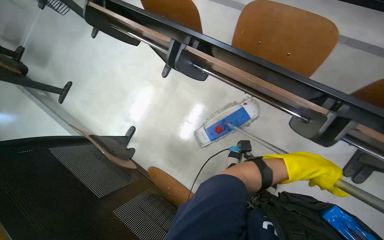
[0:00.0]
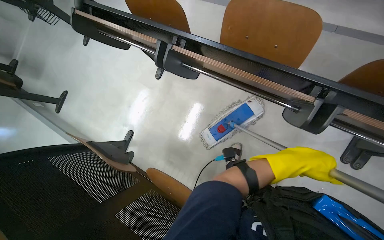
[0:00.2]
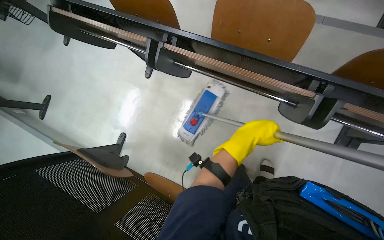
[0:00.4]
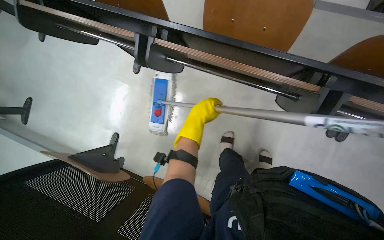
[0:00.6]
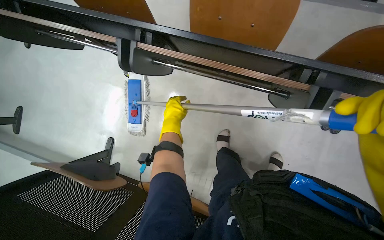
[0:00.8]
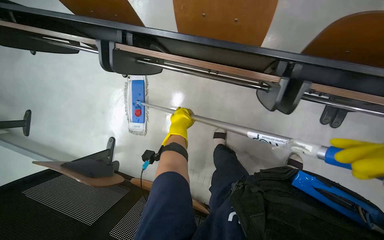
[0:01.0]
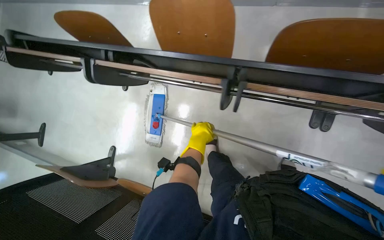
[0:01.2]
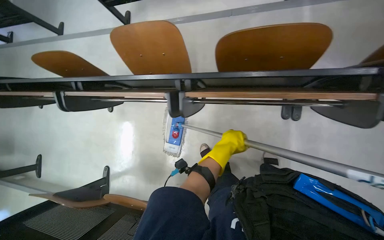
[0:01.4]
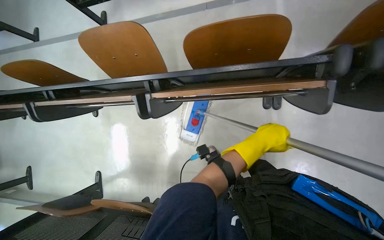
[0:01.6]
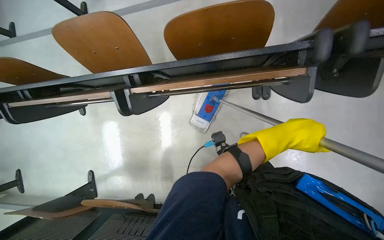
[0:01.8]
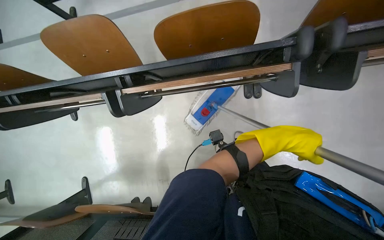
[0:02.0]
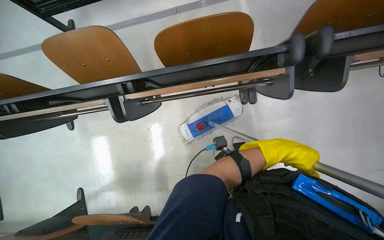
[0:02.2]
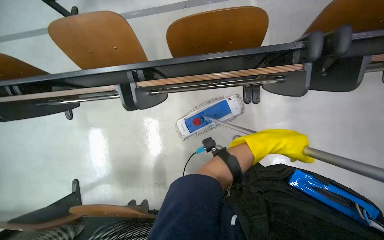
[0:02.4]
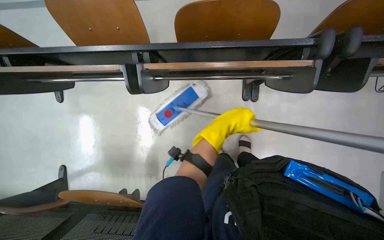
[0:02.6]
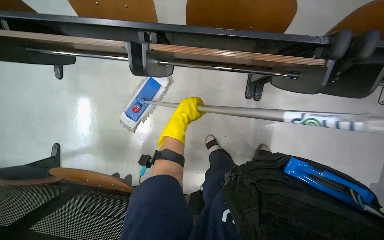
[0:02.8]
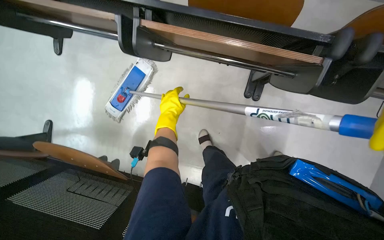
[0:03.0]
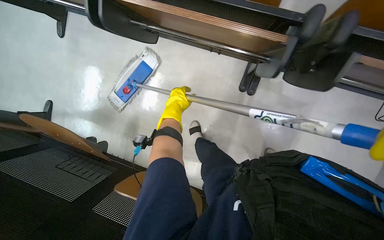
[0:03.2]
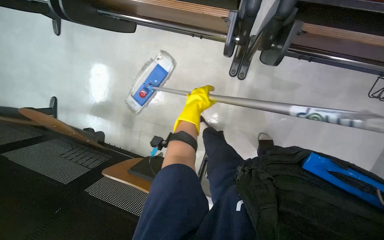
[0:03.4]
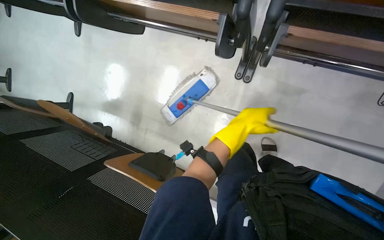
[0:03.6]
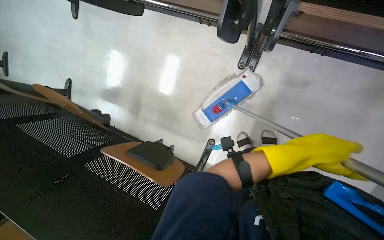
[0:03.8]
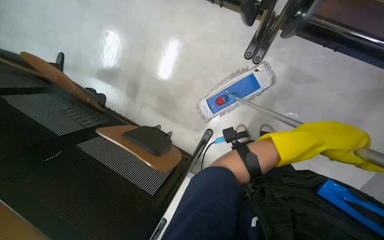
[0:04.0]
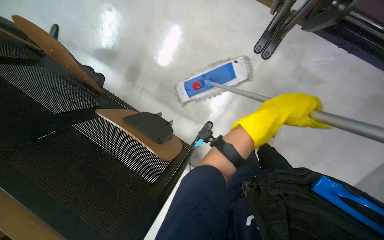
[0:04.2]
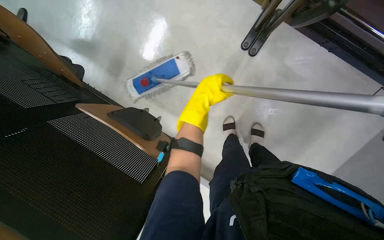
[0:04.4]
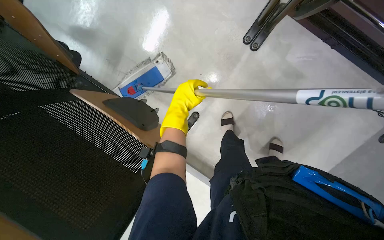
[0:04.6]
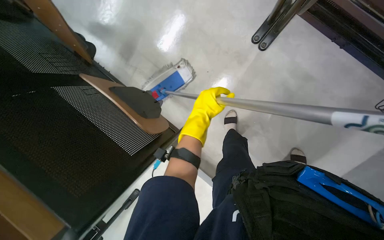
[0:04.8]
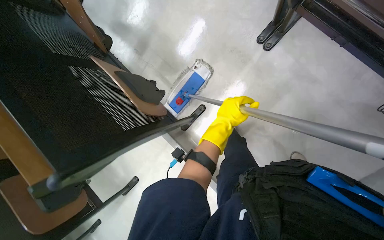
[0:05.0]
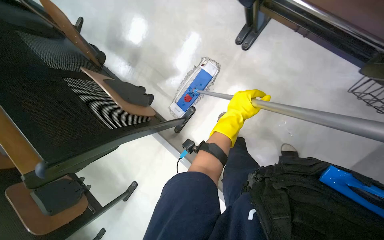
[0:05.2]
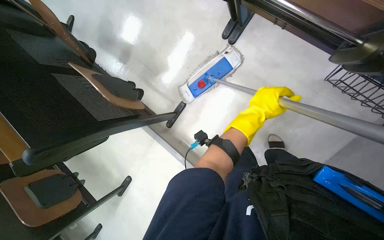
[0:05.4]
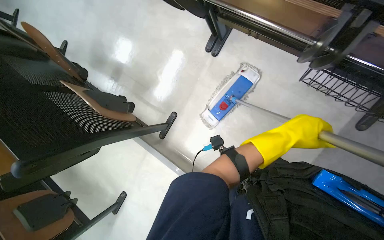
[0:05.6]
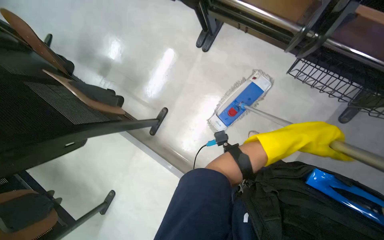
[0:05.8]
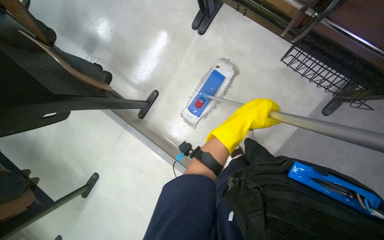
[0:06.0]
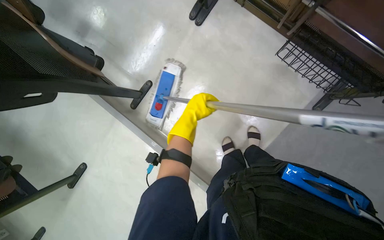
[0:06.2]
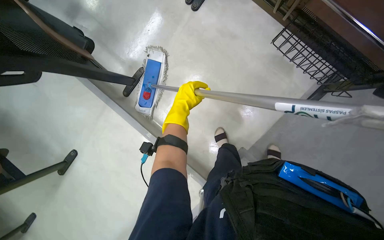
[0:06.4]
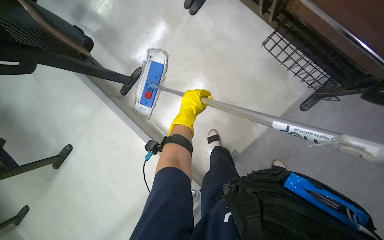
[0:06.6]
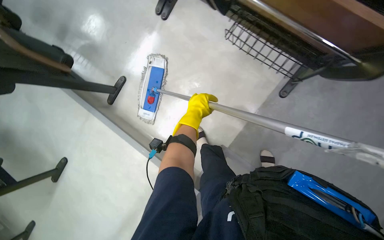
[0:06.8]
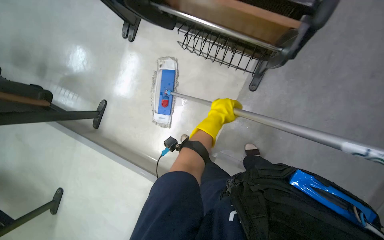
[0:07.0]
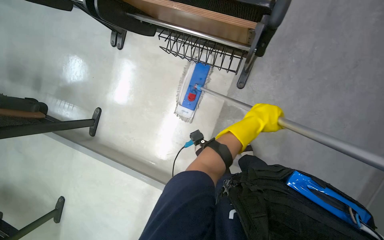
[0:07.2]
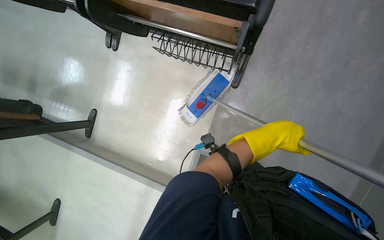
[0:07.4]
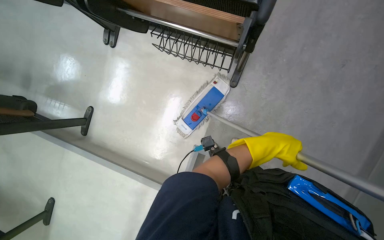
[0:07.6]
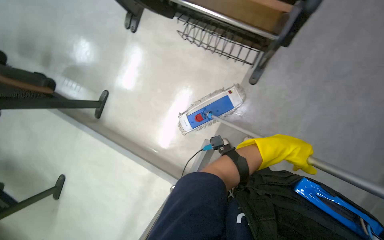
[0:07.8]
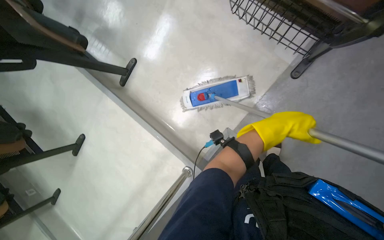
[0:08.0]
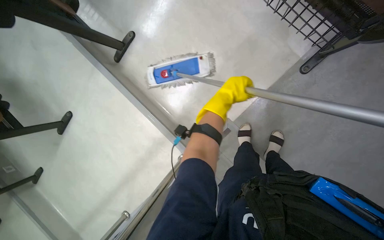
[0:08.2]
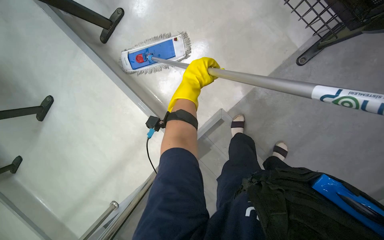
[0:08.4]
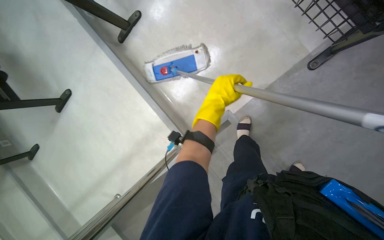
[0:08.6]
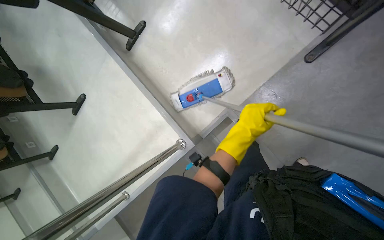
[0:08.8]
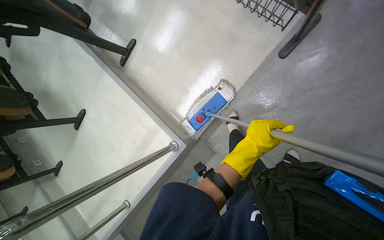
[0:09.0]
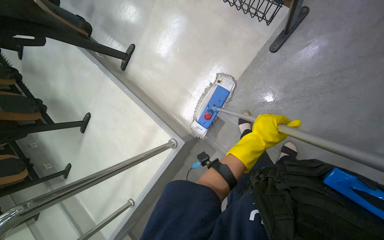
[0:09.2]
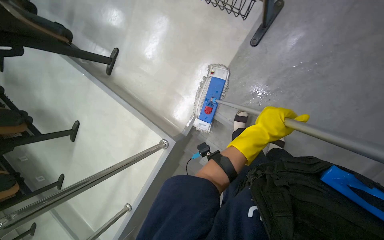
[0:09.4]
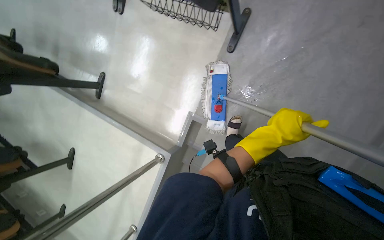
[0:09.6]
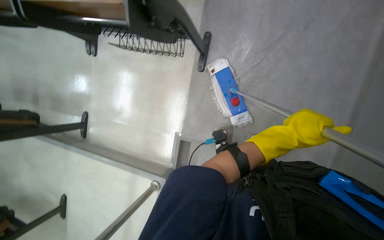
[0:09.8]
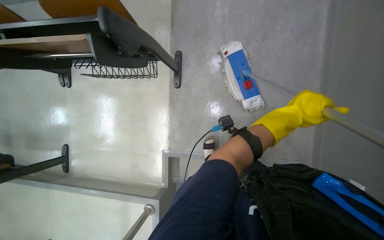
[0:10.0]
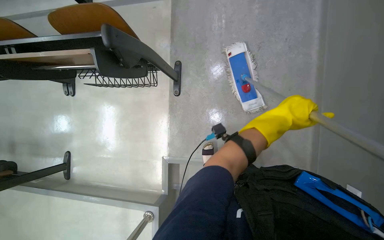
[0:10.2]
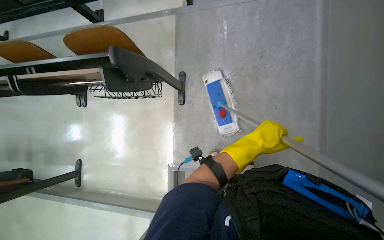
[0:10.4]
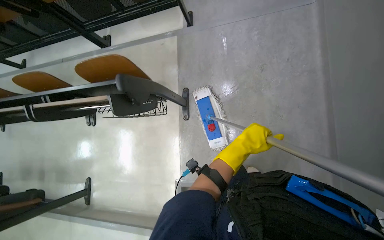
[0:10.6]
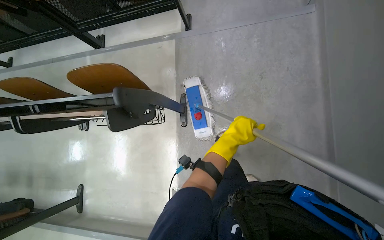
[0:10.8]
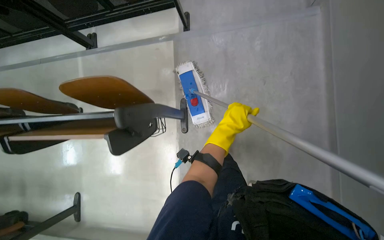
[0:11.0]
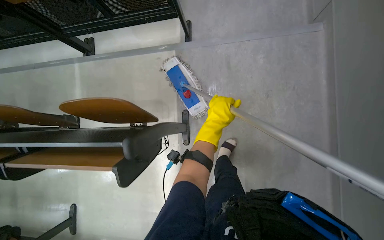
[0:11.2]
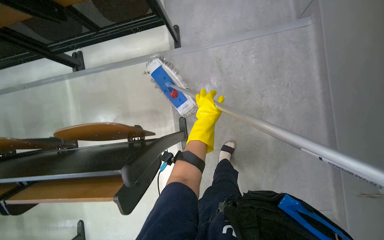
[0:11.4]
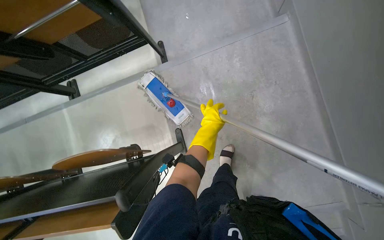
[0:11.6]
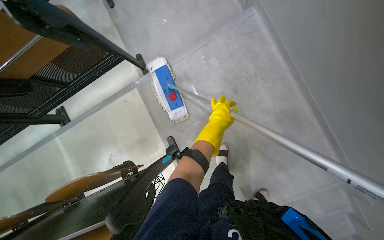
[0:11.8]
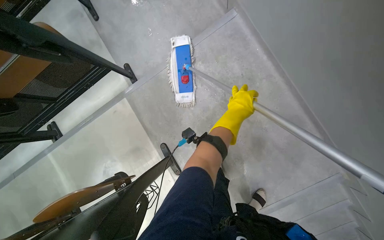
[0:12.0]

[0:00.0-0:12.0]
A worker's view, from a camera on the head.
Job: mopping floor.
The whole recording: Mopping lecture hall floor. The worker mops the floor of the lecture hall, moving chairs and re-wetting the mop as needed.
0:00.0 to 0:01.6: The head travels to the right, some 50 cm. The scene rotates counterclockwise by some 30 degrees.
0:01.6 to 0:03.0: The left hand heads to the left and farther from the camera, covering roughly 25 cm.
0:04.4 to 0:06.0: The wearer moves about 50 cm.
0:06.0 to 0:07.6: The camera is carried about 60 cm.
0:09.0 to 0:10.4: The wearer looks about 20 degrees further upward. The scene rotates counterclockwise by roughly 40 degrees. The left hand reaches approximately 40 cm to the right, then returns.
0:10.4 to 0:12.0: The camera is carried some 40 cm. Everything in view rotates about 30 degrees counterclockwise.

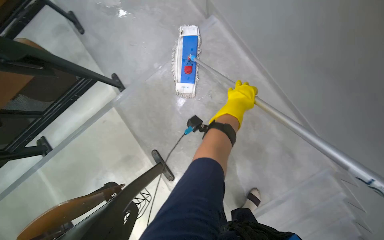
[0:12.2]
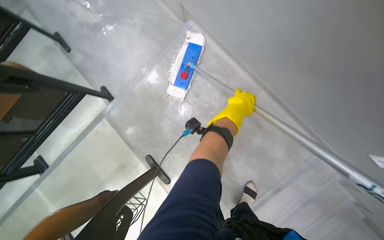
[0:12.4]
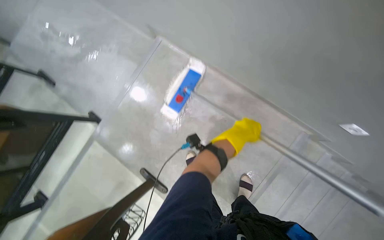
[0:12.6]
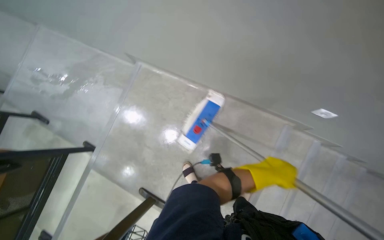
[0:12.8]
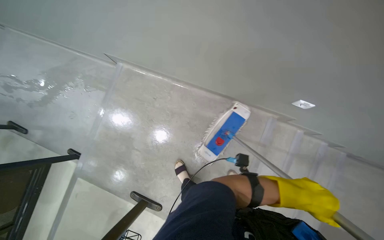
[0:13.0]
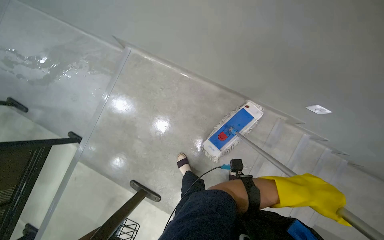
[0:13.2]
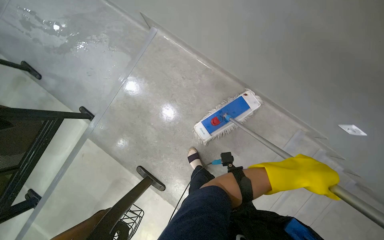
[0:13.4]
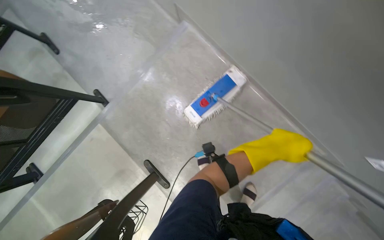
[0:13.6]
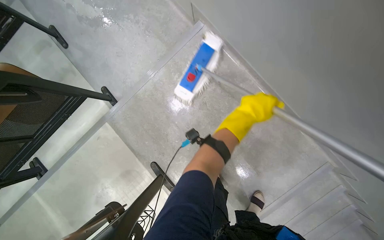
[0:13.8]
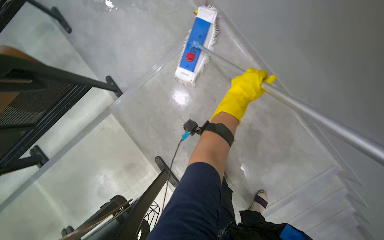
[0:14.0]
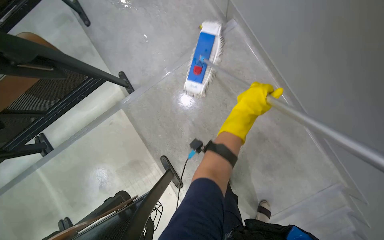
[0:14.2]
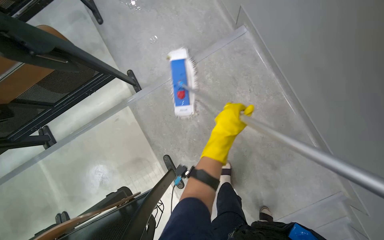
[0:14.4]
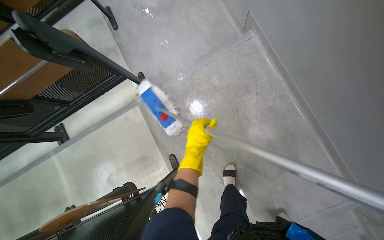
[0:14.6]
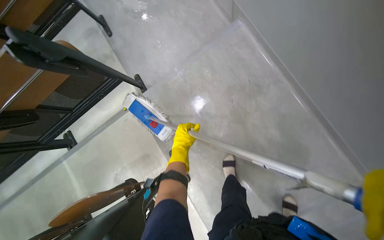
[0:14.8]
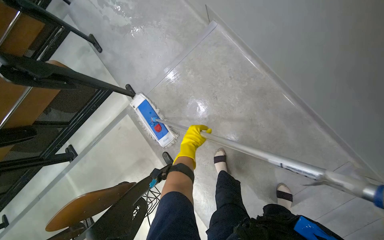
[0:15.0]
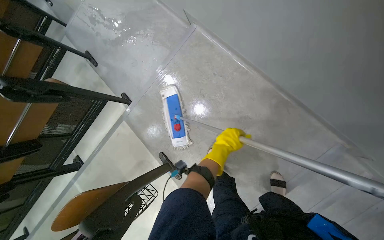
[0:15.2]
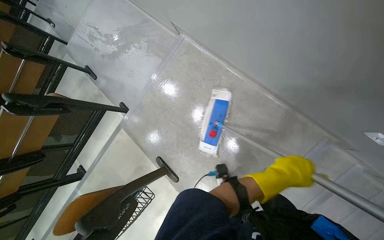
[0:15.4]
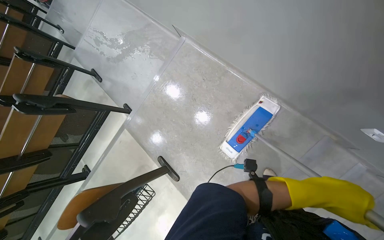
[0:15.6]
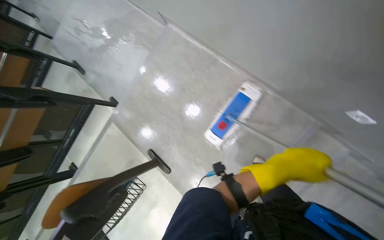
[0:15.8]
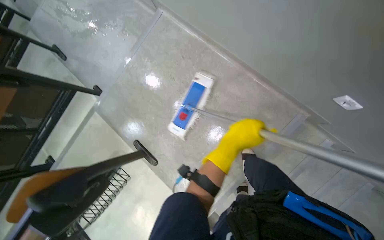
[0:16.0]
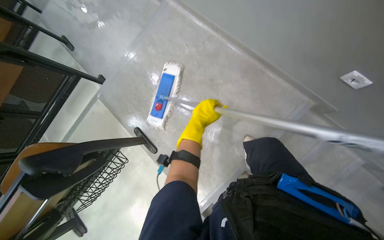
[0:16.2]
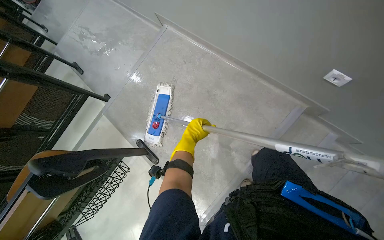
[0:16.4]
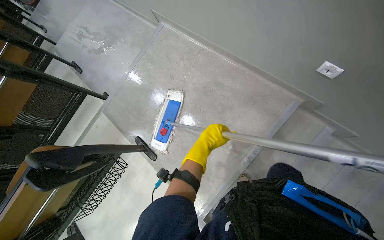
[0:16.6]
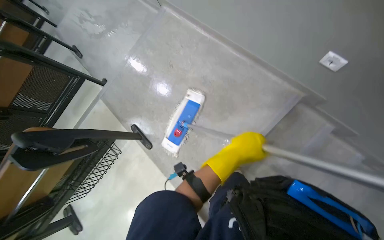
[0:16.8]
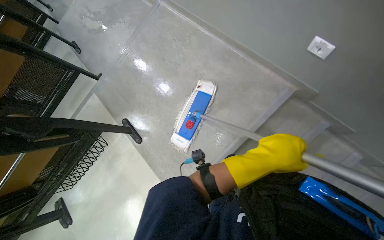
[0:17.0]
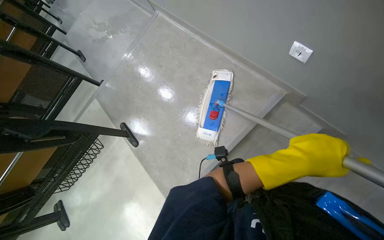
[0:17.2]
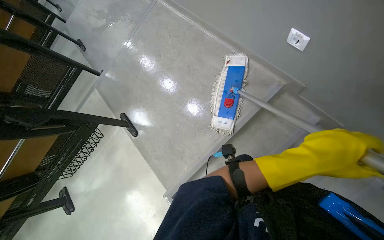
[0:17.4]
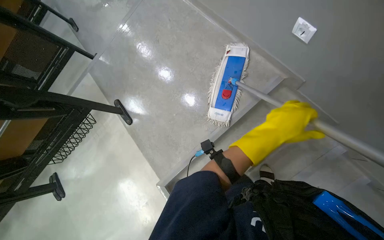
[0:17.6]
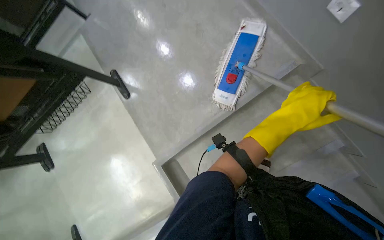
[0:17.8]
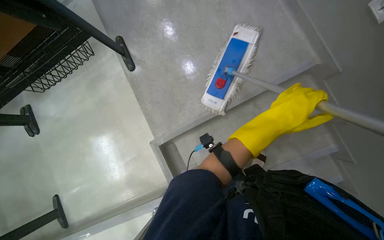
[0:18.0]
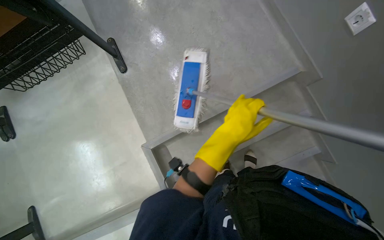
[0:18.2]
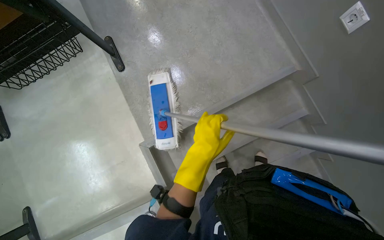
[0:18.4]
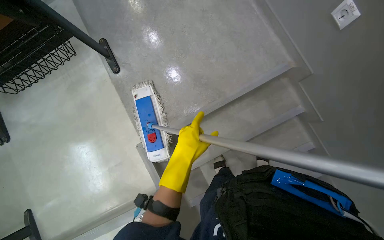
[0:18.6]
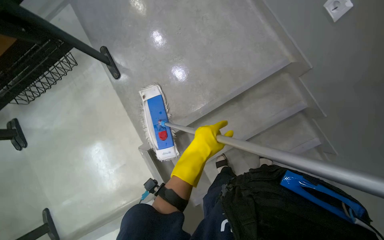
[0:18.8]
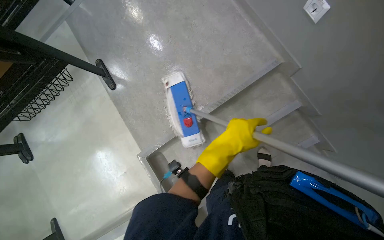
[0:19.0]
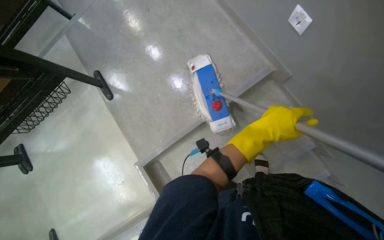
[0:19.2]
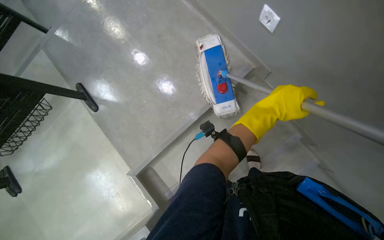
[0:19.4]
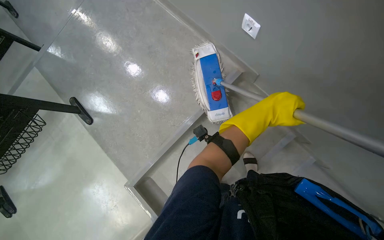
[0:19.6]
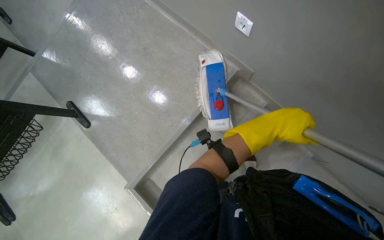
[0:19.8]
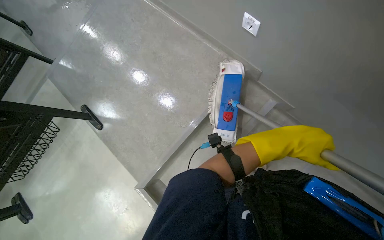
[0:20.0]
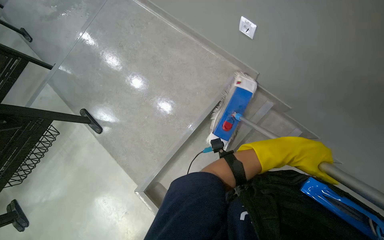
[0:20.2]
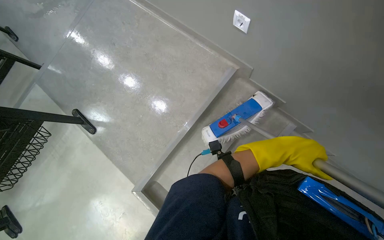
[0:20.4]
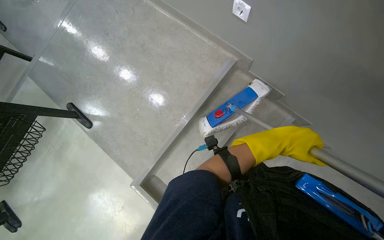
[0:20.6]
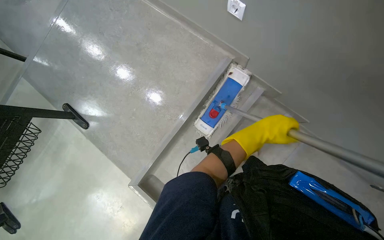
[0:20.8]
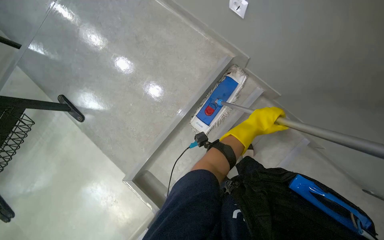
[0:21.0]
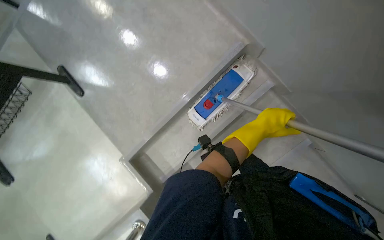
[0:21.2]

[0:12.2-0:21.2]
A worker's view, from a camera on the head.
Job: mopping floor.
The whole recording: Mopping lecture hall floor. The worker mops the floor of the lecture hall, moving chairs and re-wetting the mop as needed.
0:13.8 to 0:15.2: The left hand heads down the picture, covering some 25 cm, and moves approximately 30 cm to the left and comes back.
0:15.2 to 0:16.6: The wearer moves roughly 50 cm.
0:16.6 to 0:18.2: The view tips downward by about 15 degrees. The left hand moves approximately 50 cm to the right and comes back.
0:18.2 to 0:19.8: The left hand goes about 35 cm to the right.
